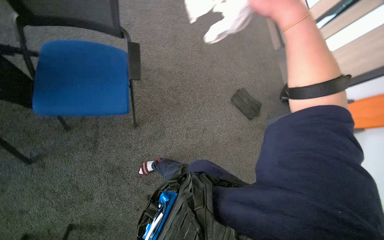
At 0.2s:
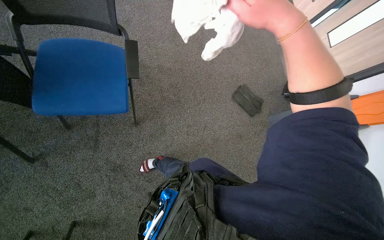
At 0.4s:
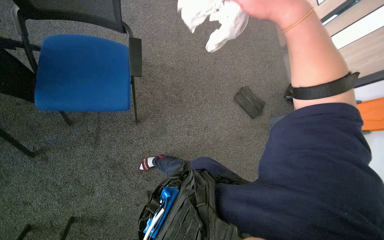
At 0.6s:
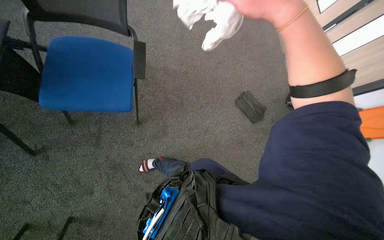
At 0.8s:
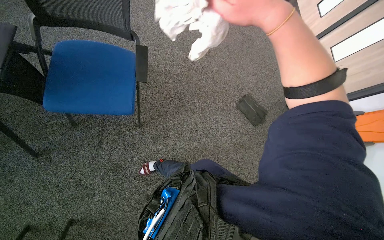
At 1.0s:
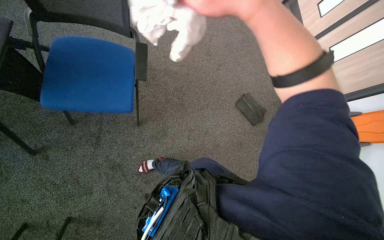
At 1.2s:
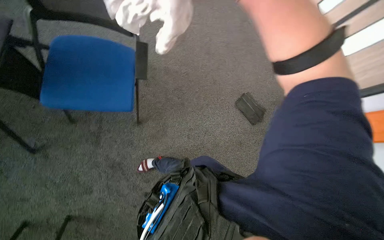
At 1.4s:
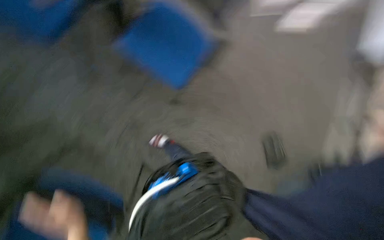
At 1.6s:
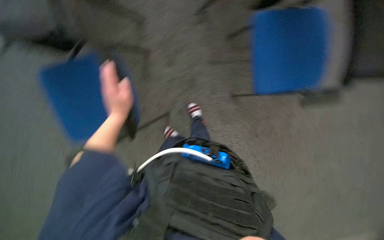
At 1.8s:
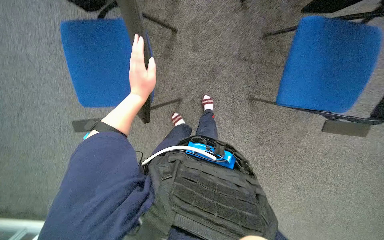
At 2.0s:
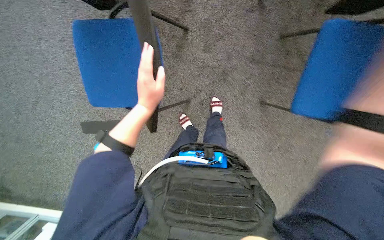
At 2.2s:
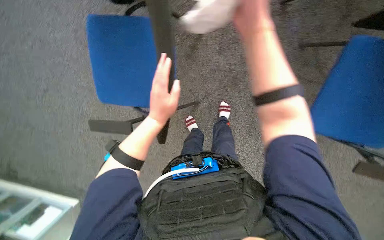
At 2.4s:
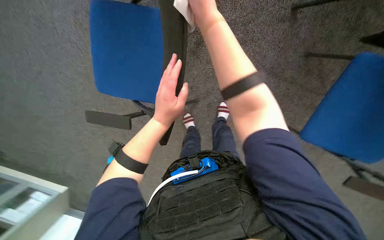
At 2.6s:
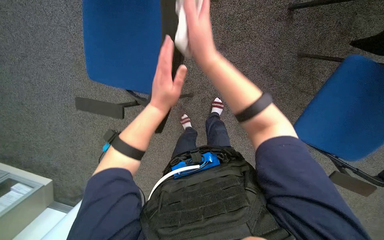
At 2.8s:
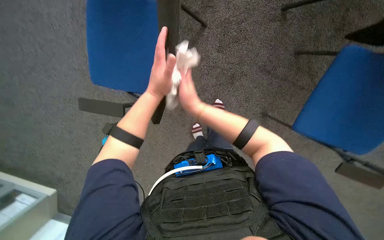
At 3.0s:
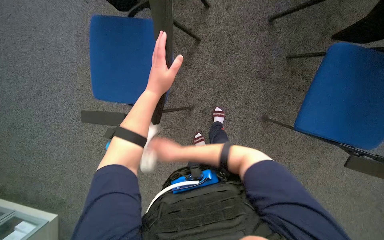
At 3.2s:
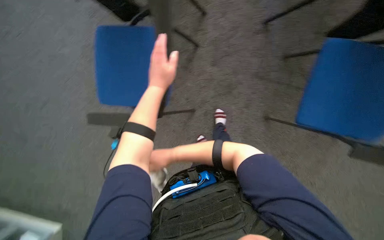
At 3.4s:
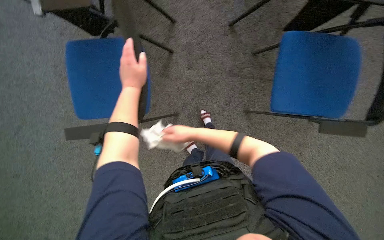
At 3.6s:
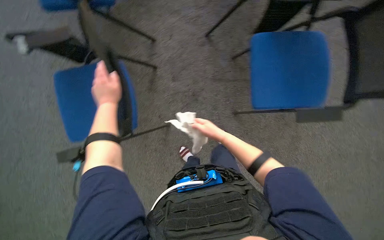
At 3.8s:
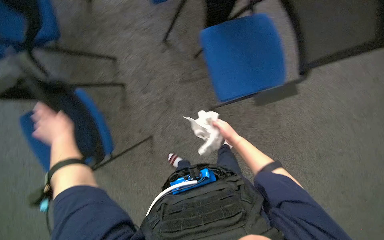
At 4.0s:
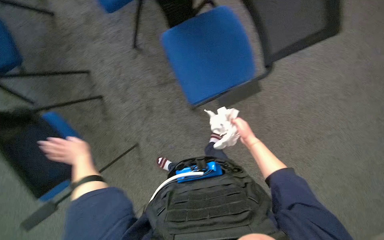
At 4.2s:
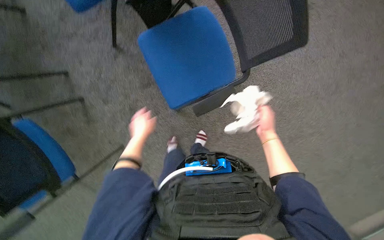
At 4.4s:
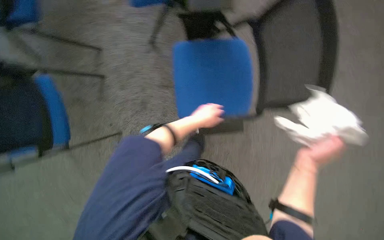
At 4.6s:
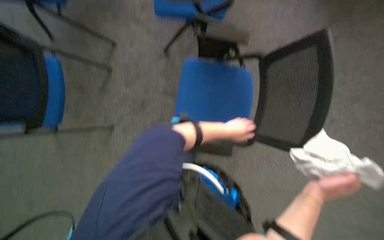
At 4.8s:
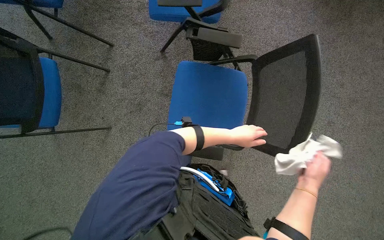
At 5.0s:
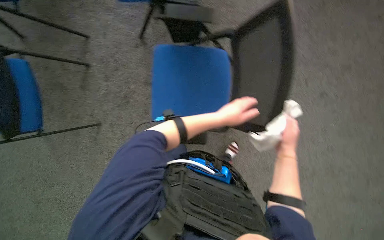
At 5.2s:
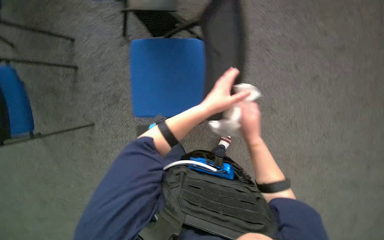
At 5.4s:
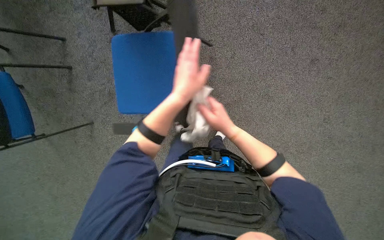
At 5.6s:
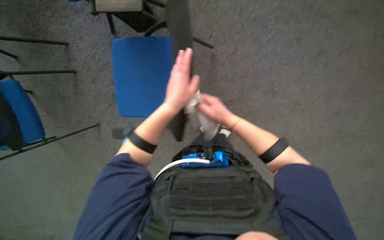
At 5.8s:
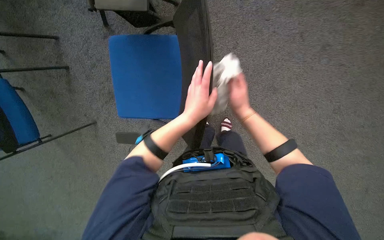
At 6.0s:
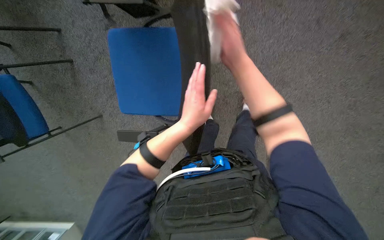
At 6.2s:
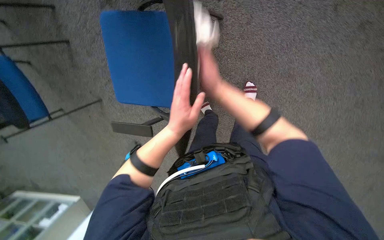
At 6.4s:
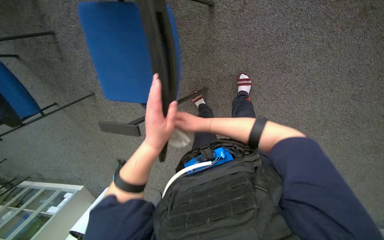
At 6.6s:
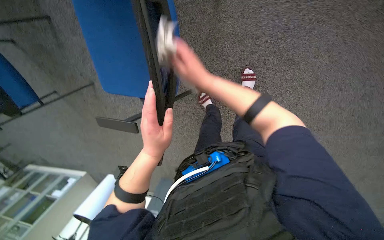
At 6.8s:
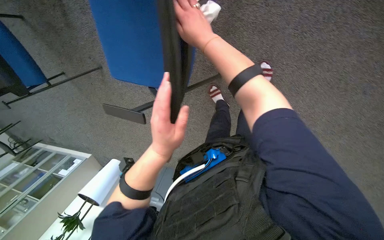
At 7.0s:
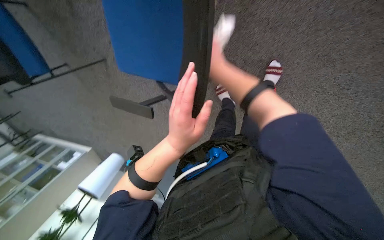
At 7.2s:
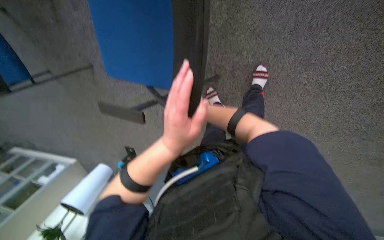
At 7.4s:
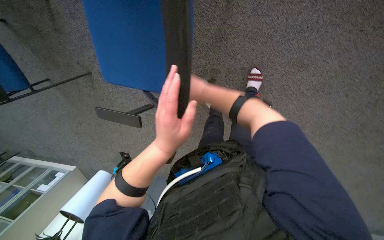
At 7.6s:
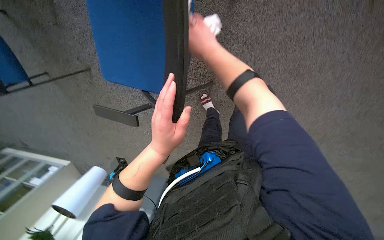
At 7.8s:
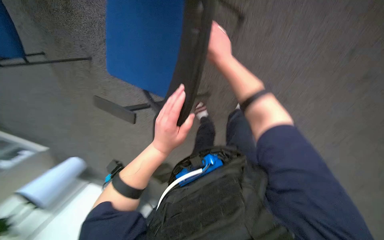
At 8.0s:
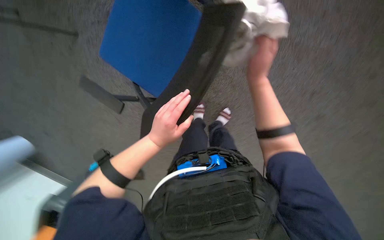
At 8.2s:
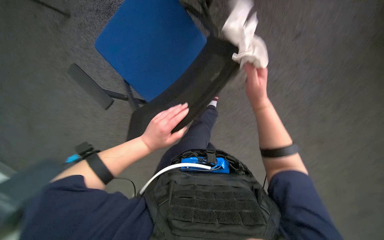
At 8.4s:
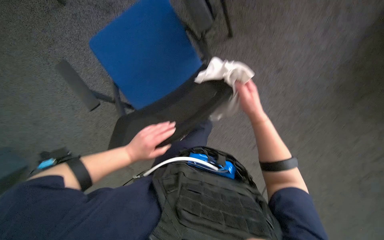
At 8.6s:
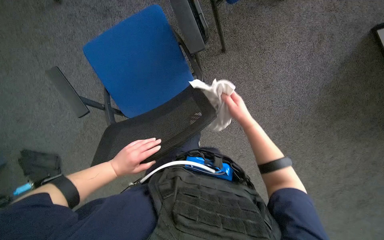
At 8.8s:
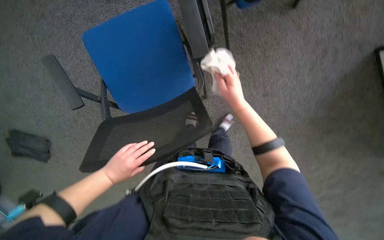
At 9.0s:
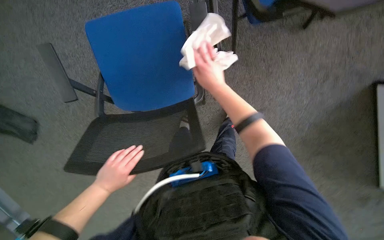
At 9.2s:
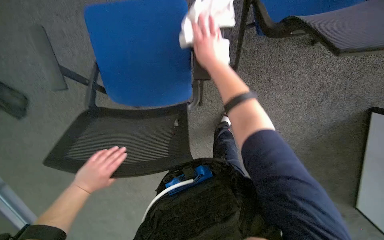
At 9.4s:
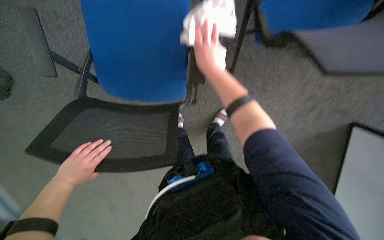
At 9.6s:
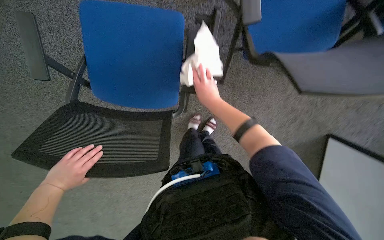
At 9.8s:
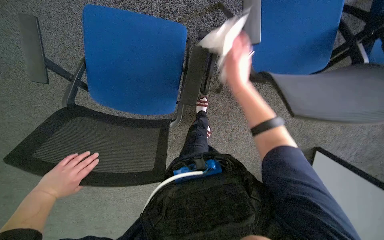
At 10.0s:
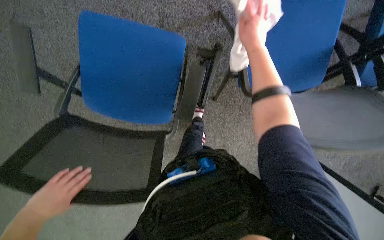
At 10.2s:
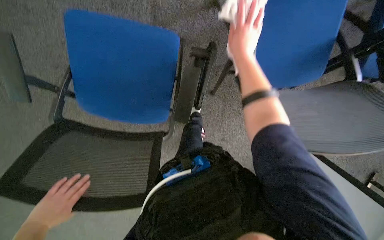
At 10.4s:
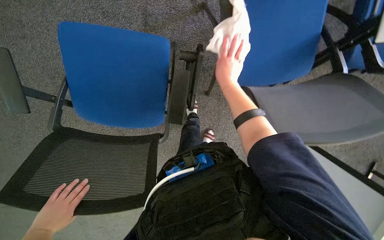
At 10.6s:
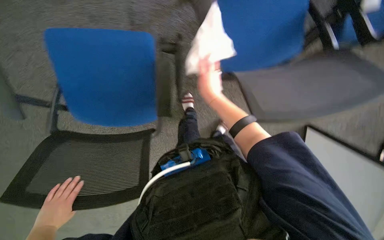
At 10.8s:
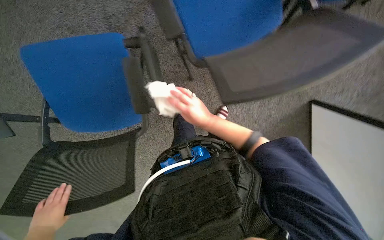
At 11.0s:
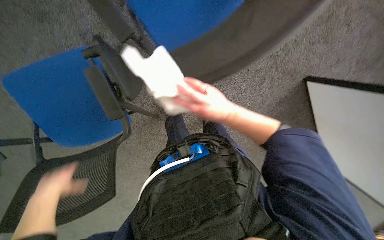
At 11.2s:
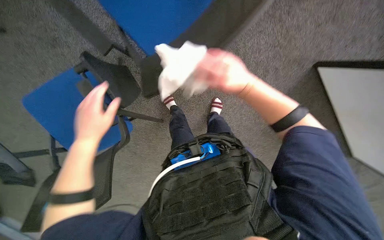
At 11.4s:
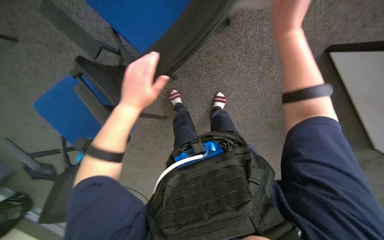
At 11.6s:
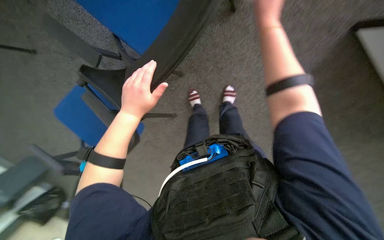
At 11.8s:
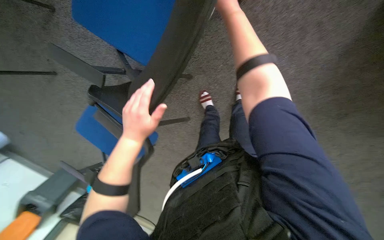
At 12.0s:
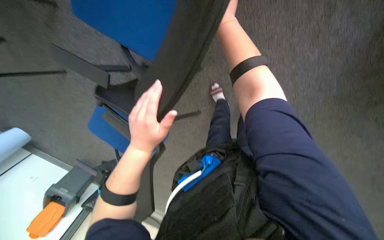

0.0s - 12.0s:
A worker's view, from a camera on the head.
Job: wiping surfaces.
The whole recording: Wiping chairs. The worker wipes the seats, armrests, and backrests of multiple chairs.
0.0s - 1.6s: Everything in view rotates roughly 55 degrees clockwise.
3.0s - 4.4s: The head turns to the right by roughly 40 degrees.
4.4s - 6.0s: The head travels to the right, some 40 cm.
6.0s - 7.6s: The wearer looks roughly 15 degrees further downward.
7.6s - 9.0s: The camera is aimed about 20 degrees further to the right. The scene rotates clockwise by about 30 degrees. The left hand goes approximately 15 cm down the picture and farther from the camera.
9.0s - 10.4s: The right hand swings up and down the picture, approximately 15 cm each way, with 3 reversals.
10.4s - 12.0s: The head travels roughly 50 cm. The view pans to the left by roughly 35 degrees. The view tilts approximately 15 degrees downward. The scene rotates counterclockwise by approximately 40 degrees.

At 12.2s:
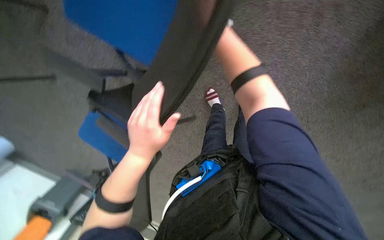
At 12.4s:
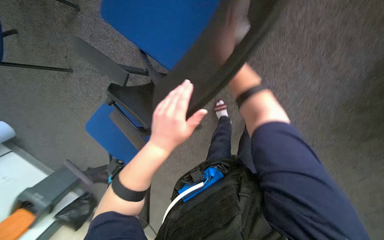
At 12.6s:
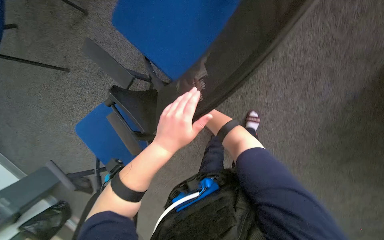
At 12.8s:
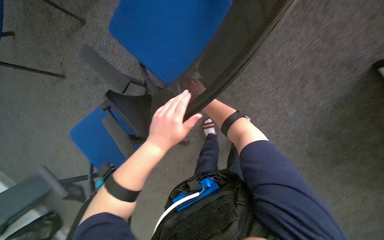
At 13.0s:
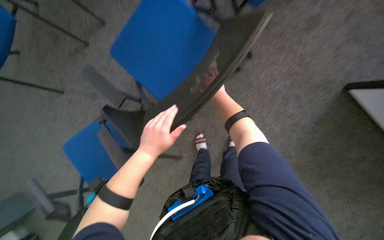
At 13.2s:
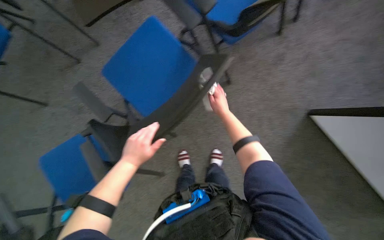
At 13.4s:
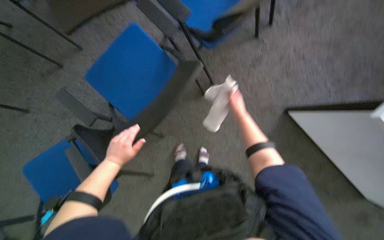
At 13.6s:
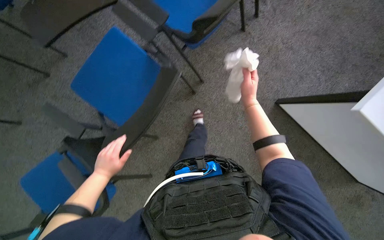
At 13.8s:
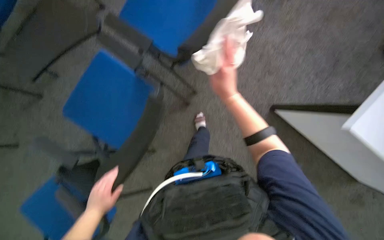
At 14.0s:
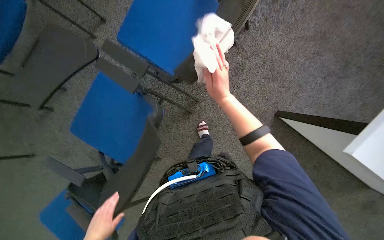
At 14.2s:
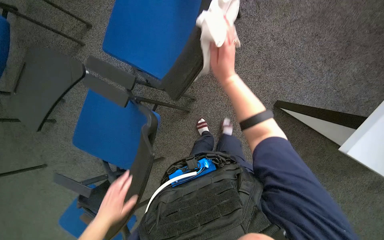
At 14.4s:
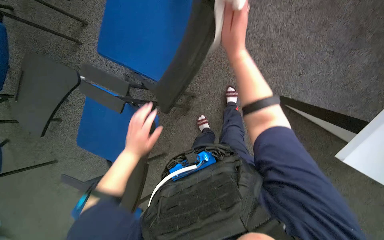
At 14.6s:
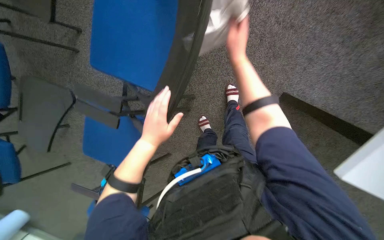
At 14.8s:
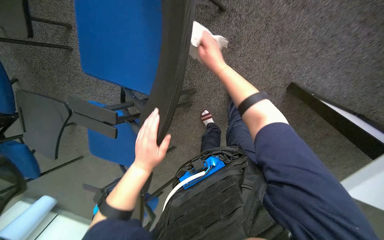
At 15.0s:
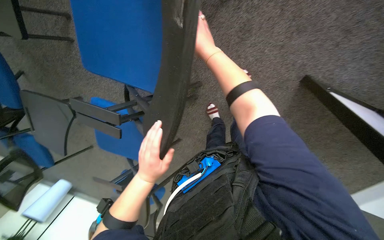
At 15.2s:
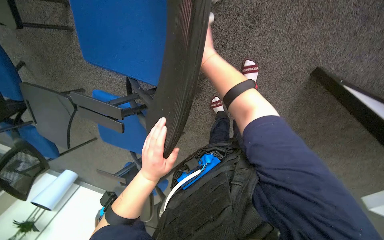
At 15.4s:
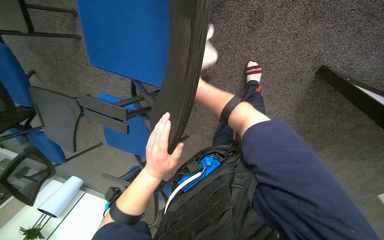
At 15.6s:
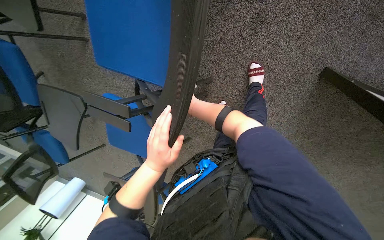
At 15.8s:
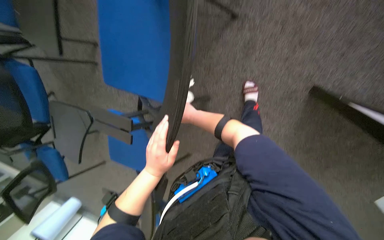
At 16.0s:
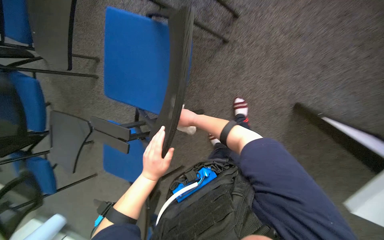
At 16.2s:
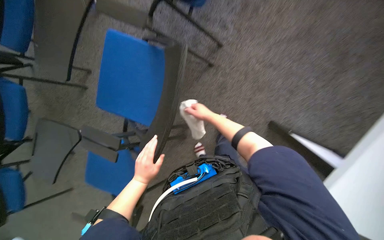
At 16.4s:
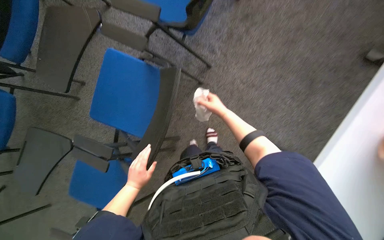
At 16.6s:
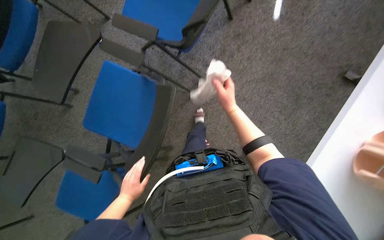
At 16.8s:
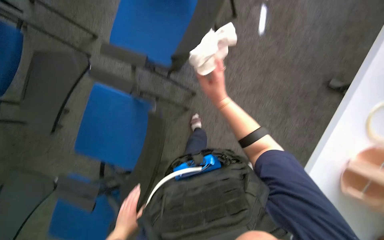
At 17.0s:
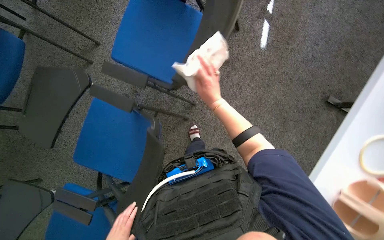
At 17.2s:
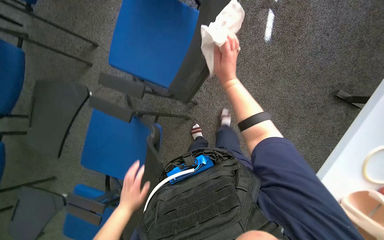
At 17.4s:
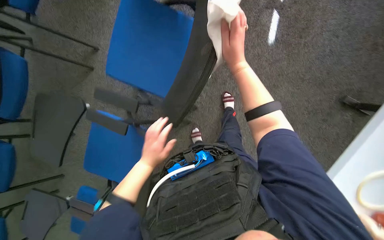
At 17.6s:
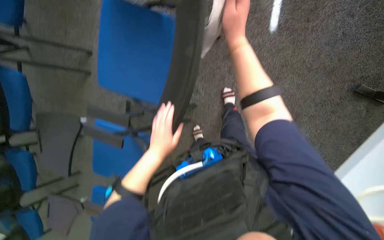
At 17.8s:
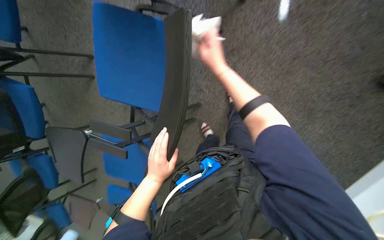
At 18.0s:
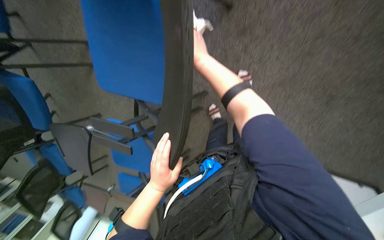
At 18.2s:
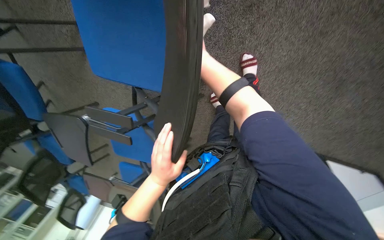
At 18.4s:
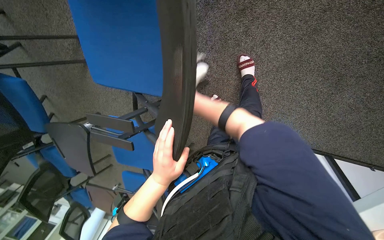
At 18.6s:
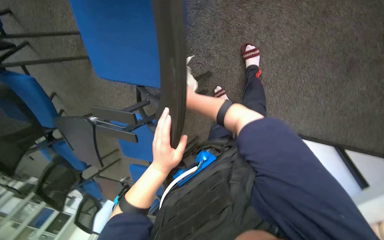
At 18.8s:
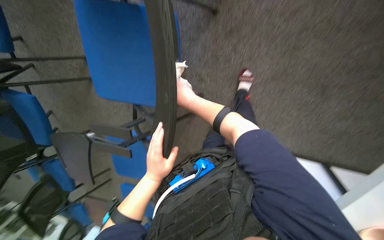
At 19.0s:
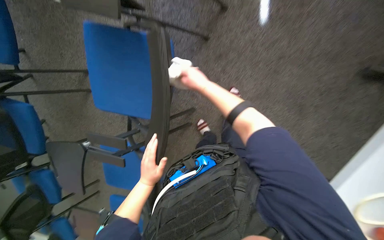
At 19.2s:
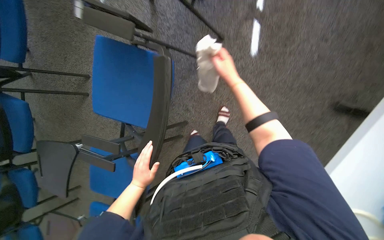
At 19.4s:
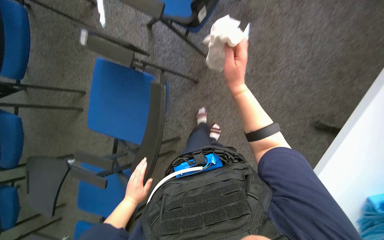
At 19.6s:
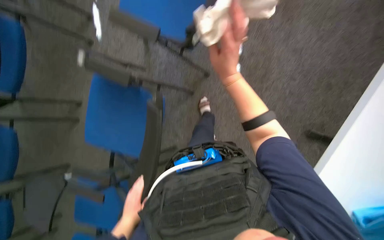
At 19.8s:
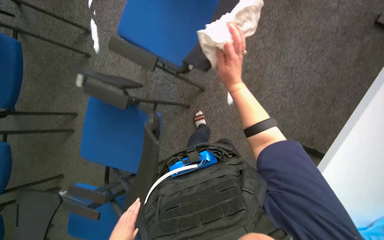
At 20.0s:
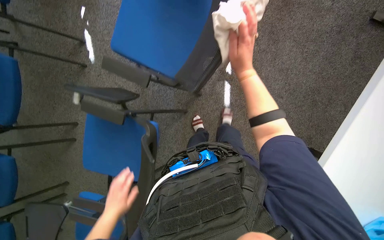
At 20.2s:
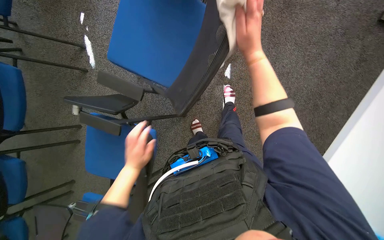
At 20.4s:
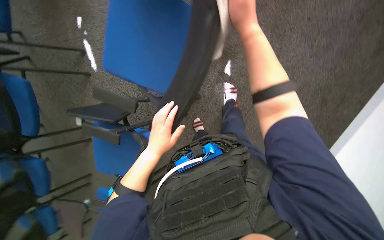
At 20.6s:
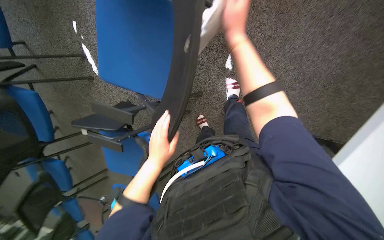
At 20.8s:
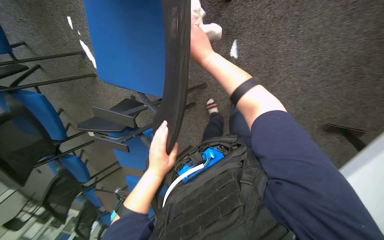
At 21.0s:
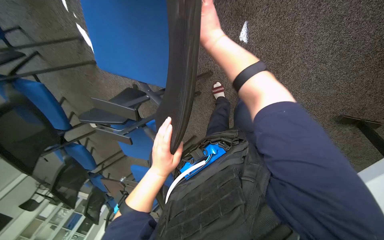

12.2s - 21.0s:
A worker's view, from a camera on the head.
Job: wiping surfaces.
The whole recording: Wiping chairs. The worker wipes the seats, armrests, and backrests of multiple chairs.
12.2s - 13.6s: The view swings roughly 15 degrees to the right. The view tips upward by approximately 25 degrees.
13.6s - 15.2s: The head travels approximately 70 cm. The view swings some 15 degrees to the left. The view tilts roughly 30 degrees downward.
15.2s - 16.6s: The camera pitches upward, by some 30 degrees. The right hand is displaced to the right by approximately 15 cm.
16.6s - 18.0s: The camera is carried roughly 70 cm. The camera pitches downward, by about 25 degrees.
18.0s - 19.6s: The wearer looks roughly 20 degrees further upward. The right hand moves nearer to the camera, about 40 cm.
19.6s - 21.0s: The camera travels some 60 cm. The view tips downward by about 25 degrees.
